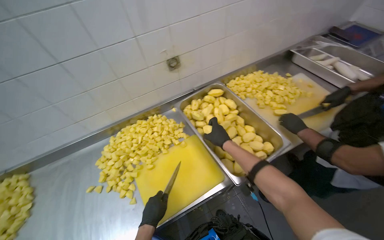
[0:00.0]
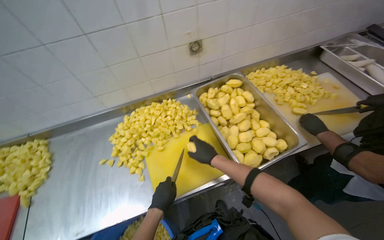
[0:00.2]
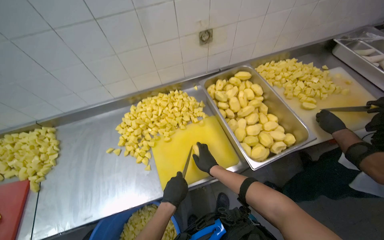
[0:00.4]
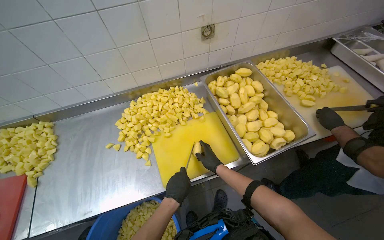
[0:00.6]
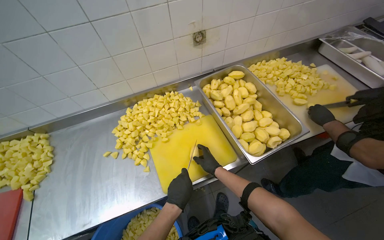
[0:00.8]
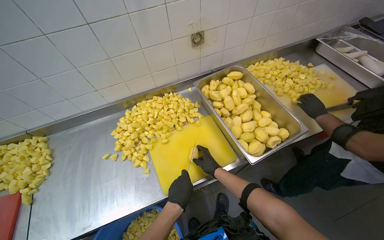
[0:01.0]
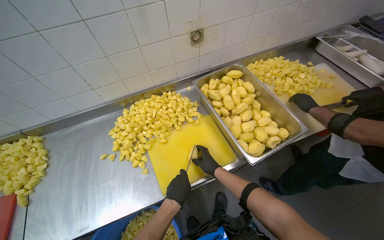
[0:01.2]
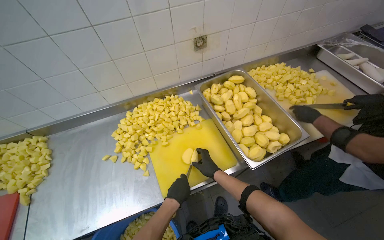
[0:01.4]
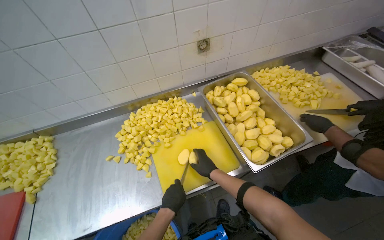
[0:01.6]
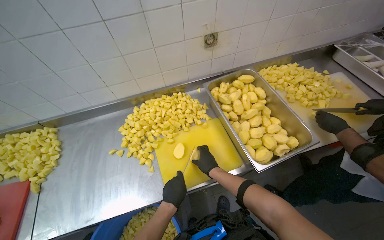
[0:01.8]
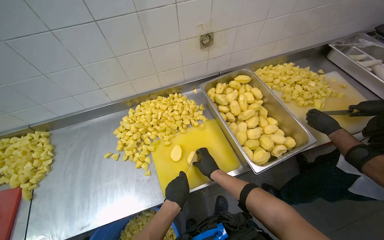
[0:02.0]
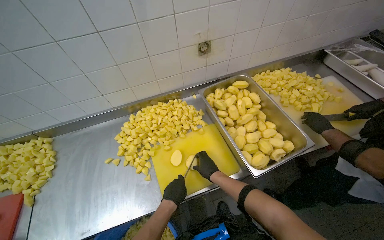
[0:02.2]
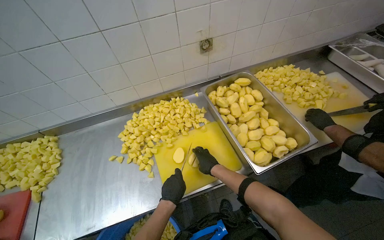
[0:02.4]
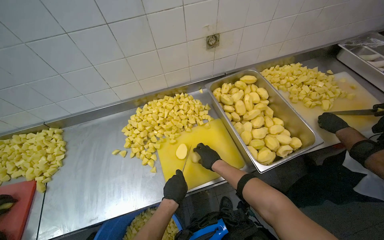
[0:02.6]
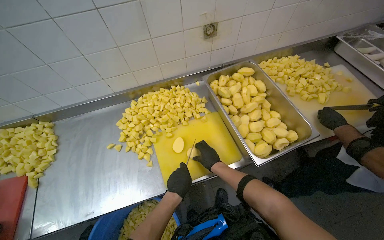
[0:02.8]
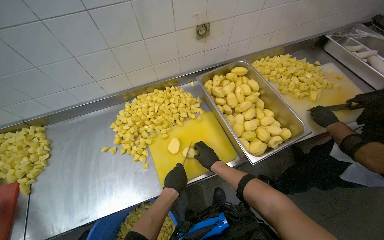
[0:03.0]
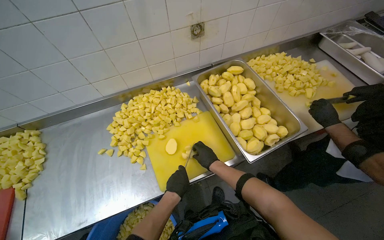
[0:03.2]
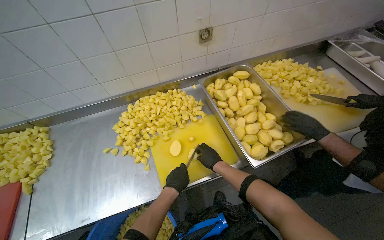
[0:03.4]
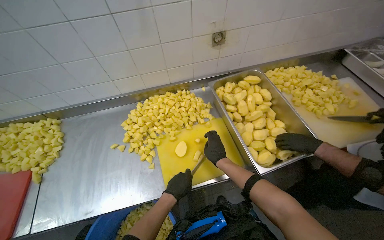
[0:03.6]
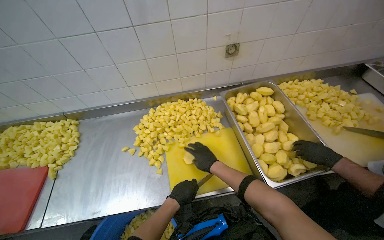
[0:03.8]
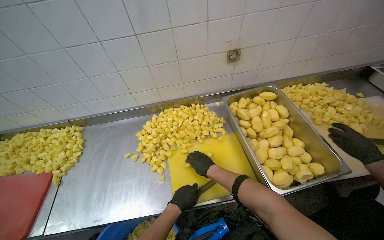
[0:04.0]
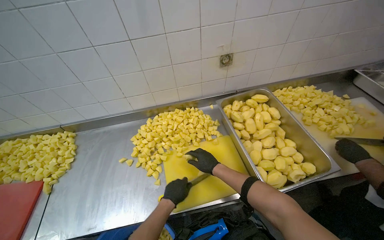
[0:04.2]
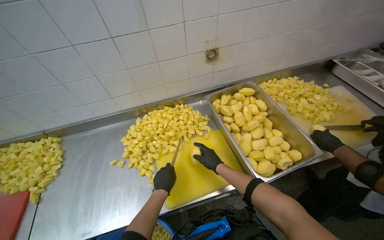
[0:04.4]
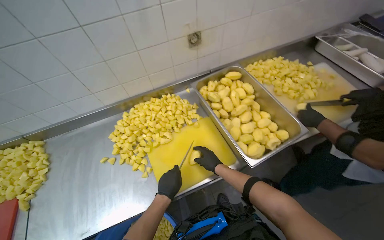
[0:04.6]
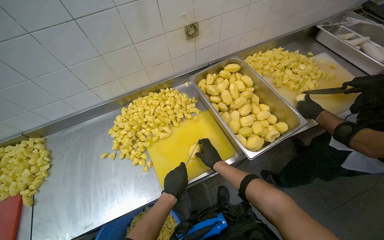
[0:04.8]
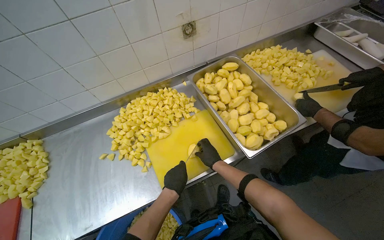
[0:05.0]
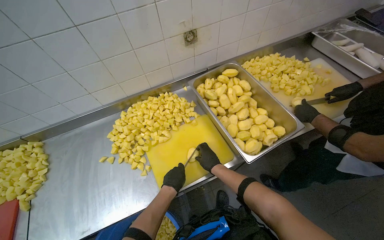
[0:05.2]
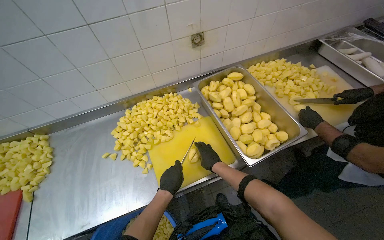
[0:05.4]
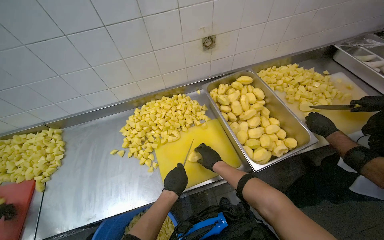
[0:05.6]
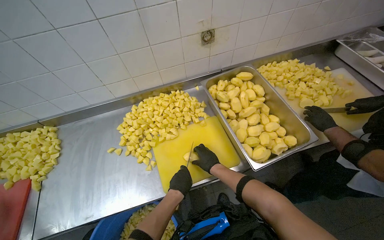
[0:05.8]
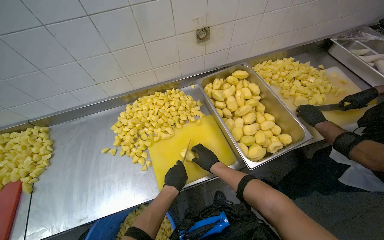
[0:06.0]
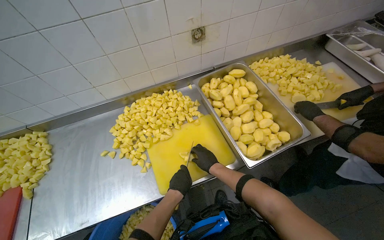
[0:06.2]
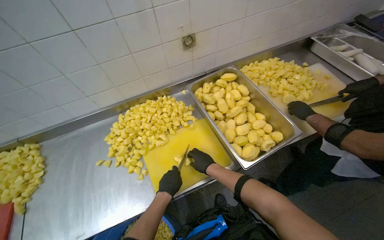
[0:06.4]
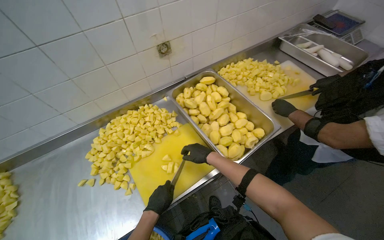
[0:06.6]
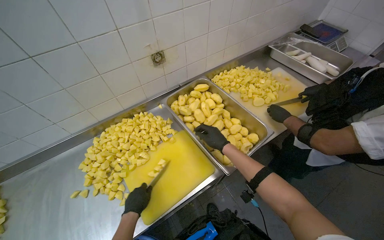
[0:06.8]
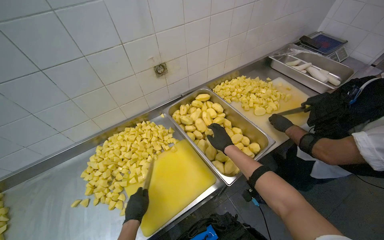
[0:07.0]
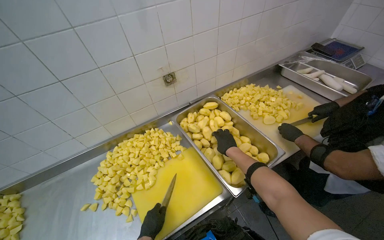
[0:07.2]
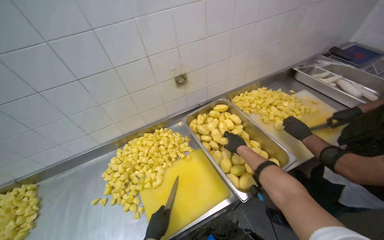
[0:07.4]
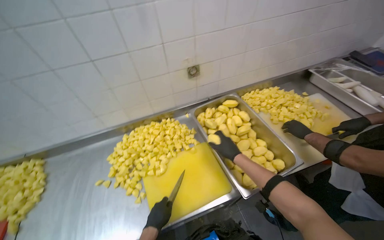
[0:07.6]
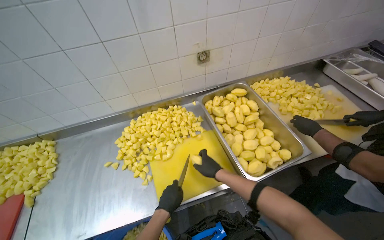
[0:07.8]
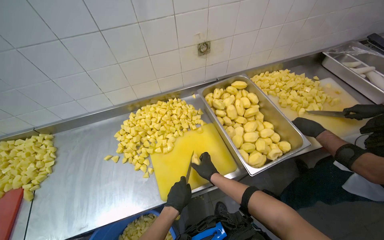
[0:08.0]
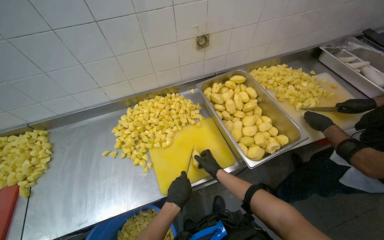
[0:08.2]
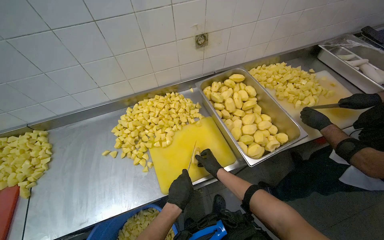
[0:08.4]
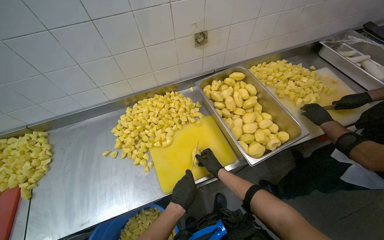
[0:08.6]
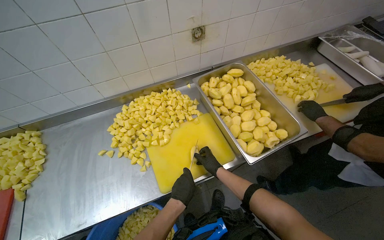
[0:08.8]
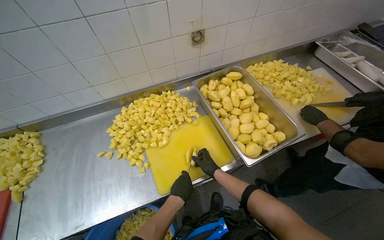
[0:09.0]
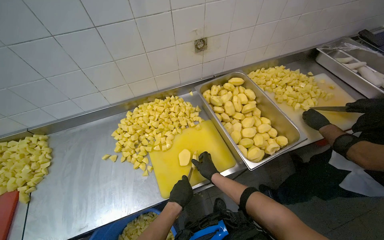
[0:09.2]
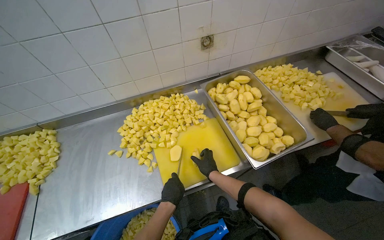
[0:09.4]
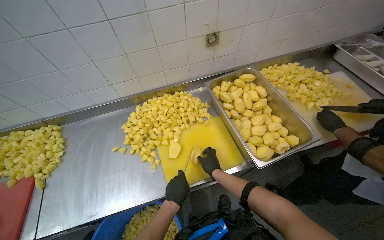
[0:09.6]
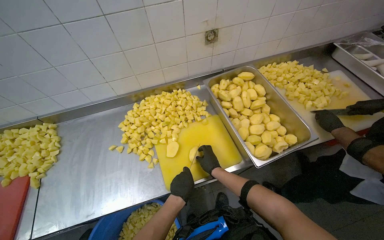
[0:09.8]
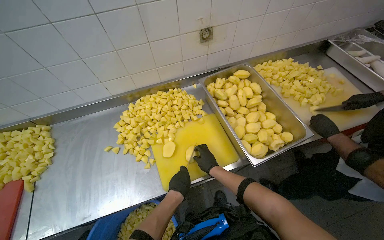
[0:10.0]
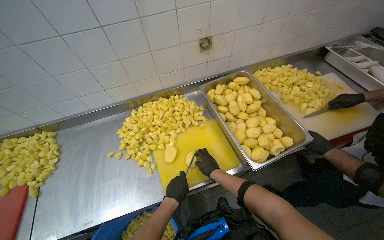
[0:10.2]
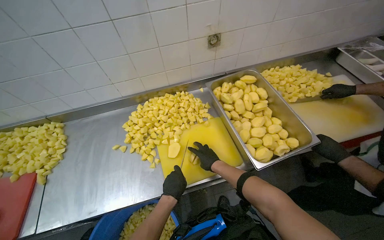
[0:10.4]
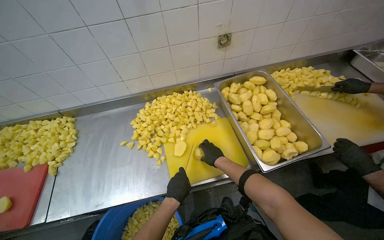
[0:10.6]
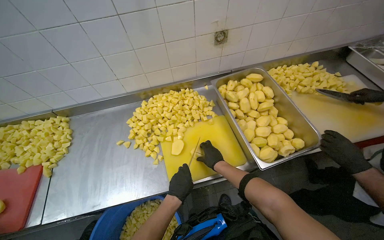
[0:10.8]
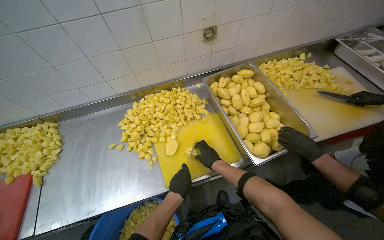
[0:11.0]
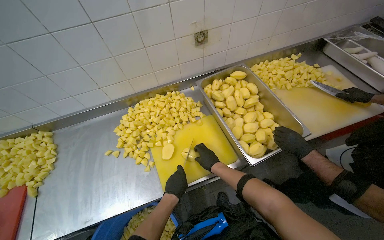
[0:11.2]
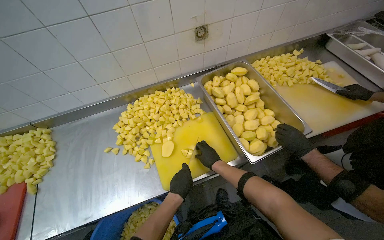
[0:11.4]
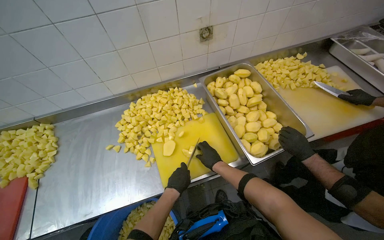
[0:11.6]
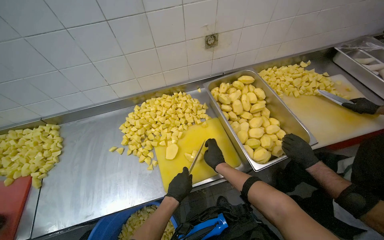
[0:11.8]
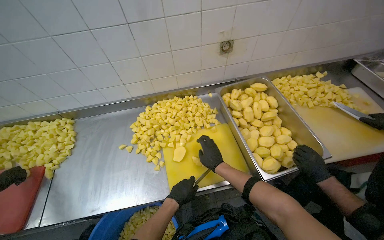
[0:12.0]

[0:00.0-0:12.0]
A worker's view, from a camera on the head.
Job: preparing food.
The whole recording: Cutting peeled potatoes into cubes. The worker continues cutting peeled potatoes into cubes on a yellow cutting board.
0:00.0 to 0:01.6: The right hand travels down the picture and to the left by approximately 25 cm.
0:01.6 to 0:03.0: The hands are busy where they are.
0:06.0 to 0:07.6: The right hand heads up the picture and to the right, covering approximately 20 cm.
0:07.6 to 0:09.0: The right hand moves down the picture and to the left, about 25 cm.
0:09.0 to 0:10.4: The right hand shifts approximately 10 cm nearer to the camera.
0:10.4 to 0:12.0: The hands are busy where they are.

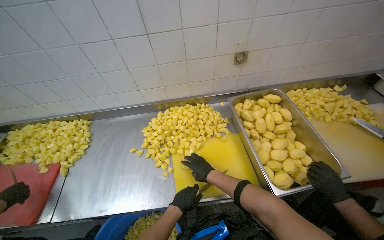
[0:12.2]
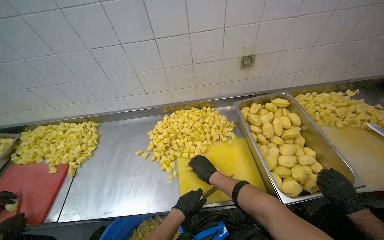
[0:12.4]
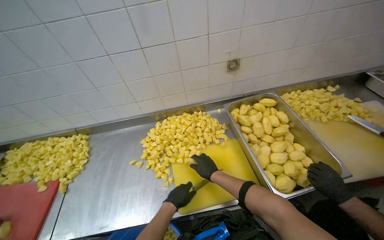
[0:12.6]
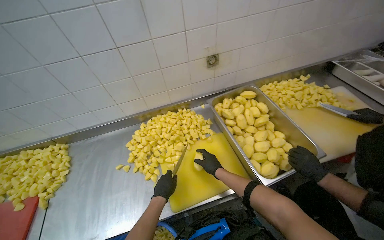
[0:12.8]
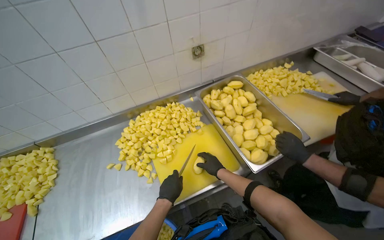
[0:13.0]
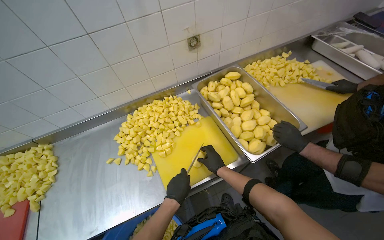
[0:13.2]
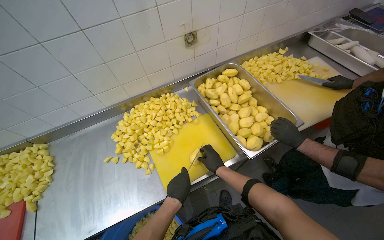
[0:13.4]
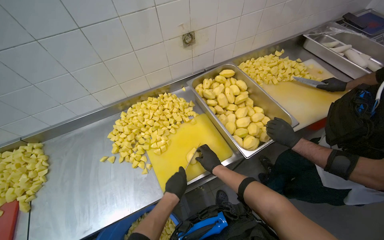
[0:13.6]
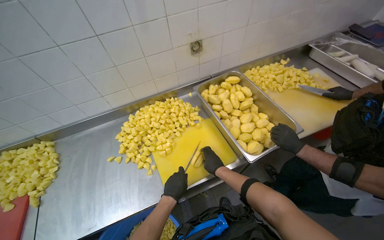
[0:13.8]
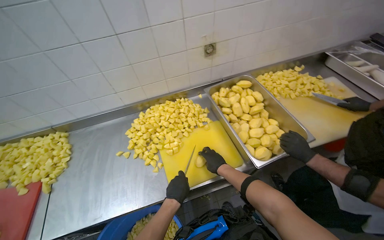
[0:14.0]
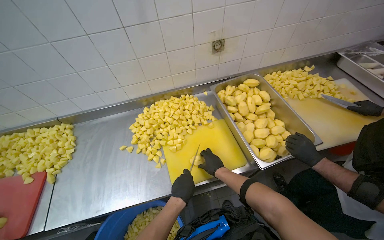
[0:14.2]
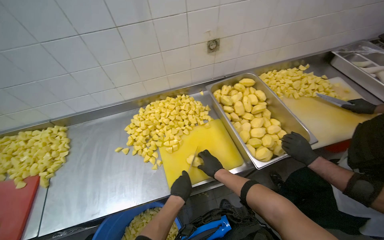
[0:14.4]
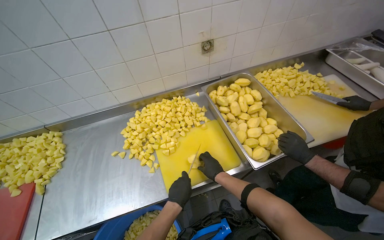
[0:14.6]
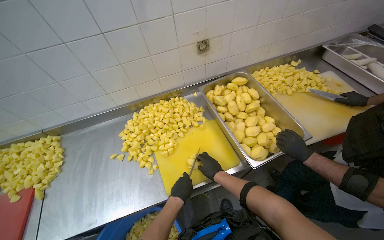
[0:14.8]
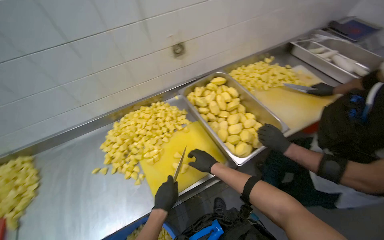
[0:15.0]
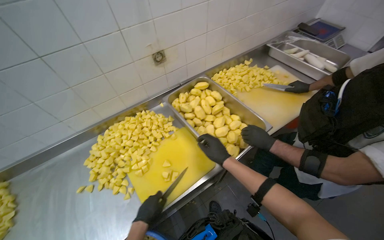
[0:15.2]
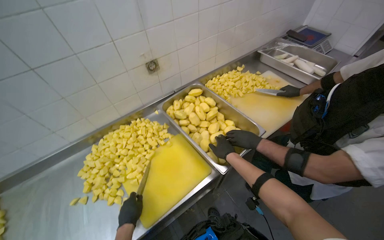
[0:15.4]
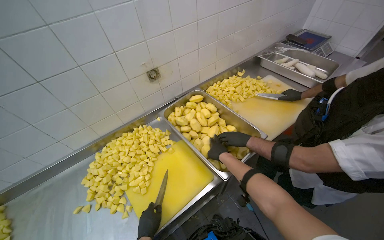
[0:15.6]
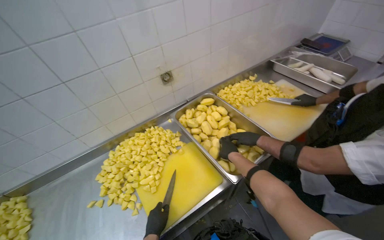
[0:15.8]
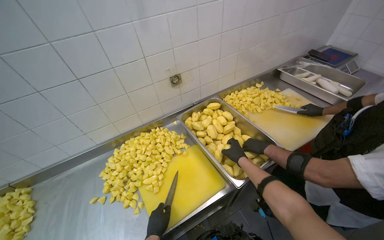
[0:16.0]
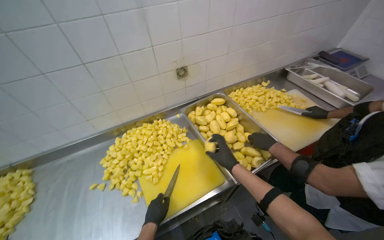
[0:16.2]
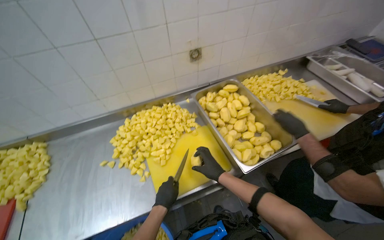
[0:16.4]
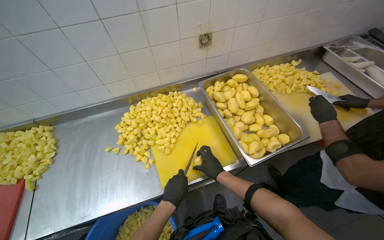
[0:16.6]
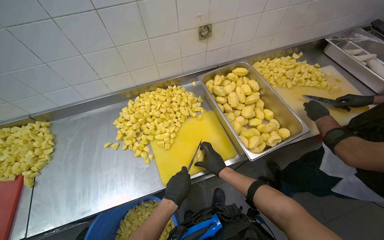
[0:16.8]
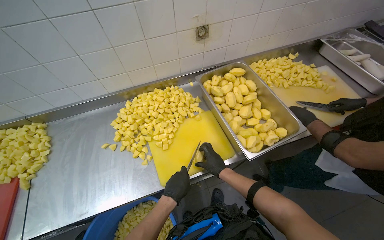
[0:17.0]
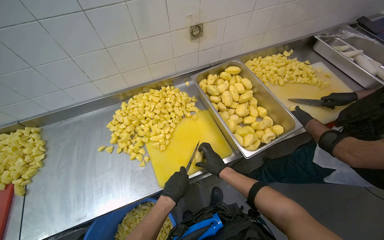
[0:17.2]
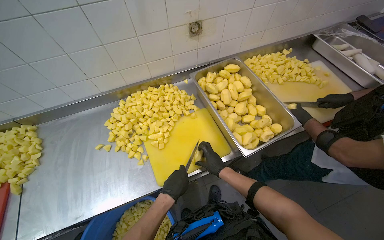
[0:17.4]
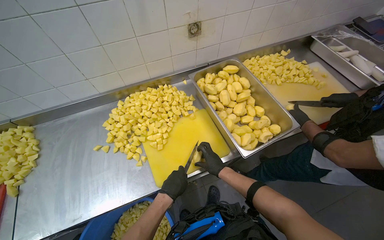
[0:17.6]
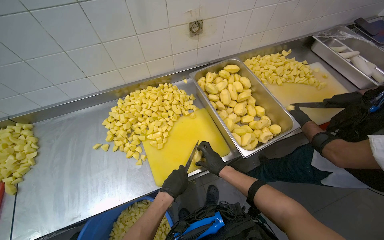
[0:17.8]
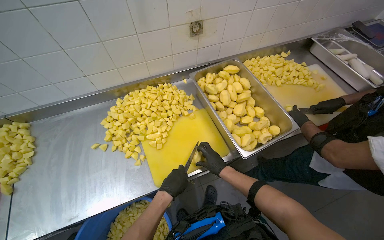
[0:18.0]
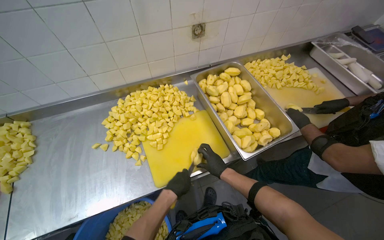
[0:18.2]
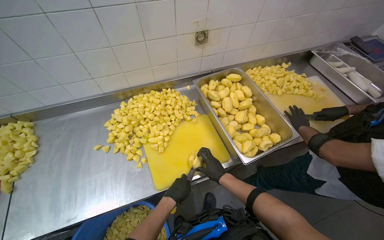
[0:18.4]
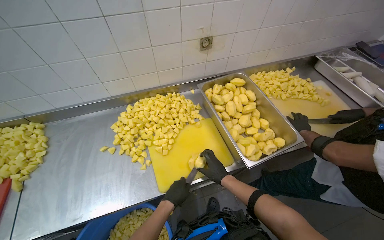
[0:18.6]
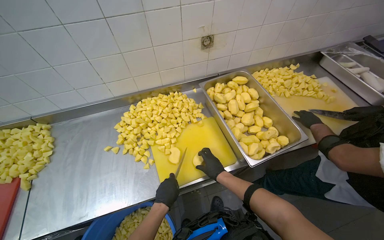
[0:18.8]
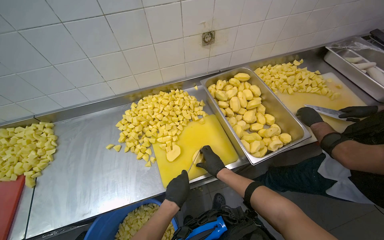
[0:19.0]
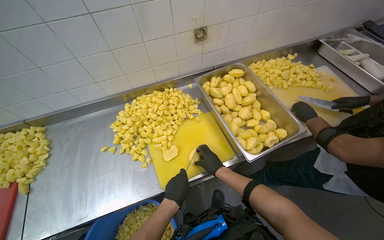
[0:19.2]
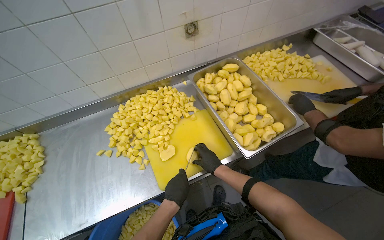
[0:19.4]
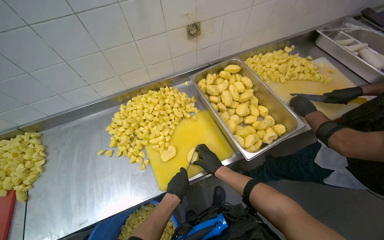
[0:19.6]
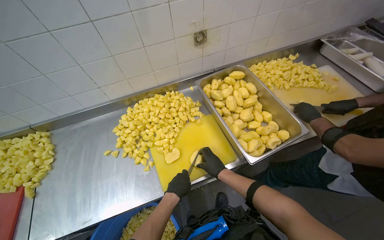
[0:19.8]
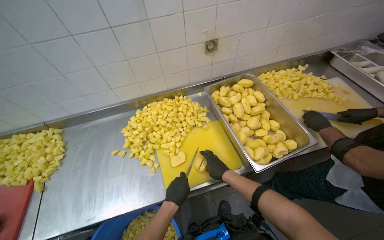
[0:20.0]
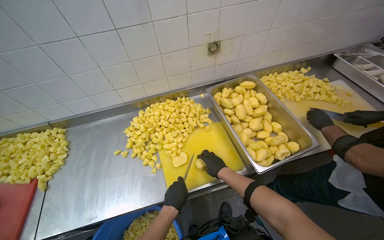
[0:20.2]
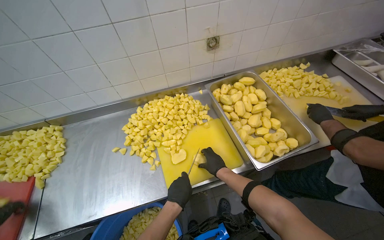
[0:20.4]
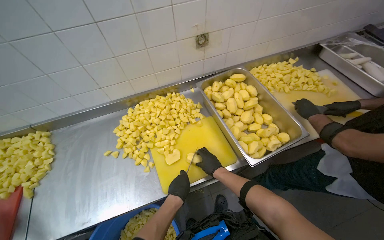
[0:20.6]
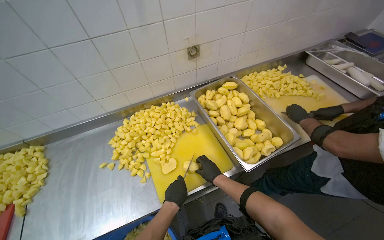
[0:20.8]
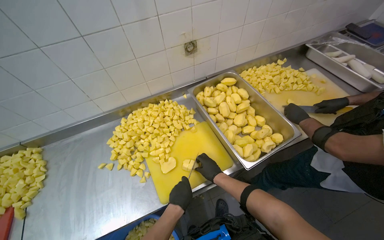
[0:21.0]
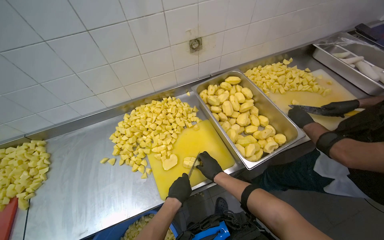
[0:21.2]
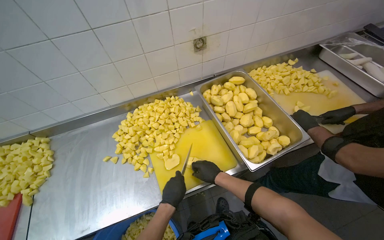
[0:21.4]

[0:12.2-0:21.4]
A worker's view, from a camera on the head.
Job: preparing food.
The whole recording: Cutting peeled potatoes into cubes. The worker continues cutting peeled potatoes into cubes on a yellow cutting board.
0:15.2 to 0:16.8: The right hand shifts roughly 10 cm down the picture, and reaches about 5 cm to the right, then returns.
0:16.8 to 0:21.4: The hands stay close to where they were, moving slightly.
